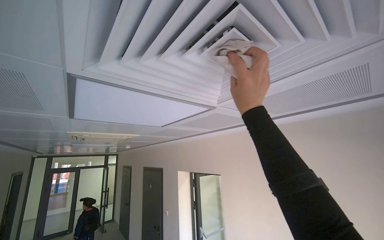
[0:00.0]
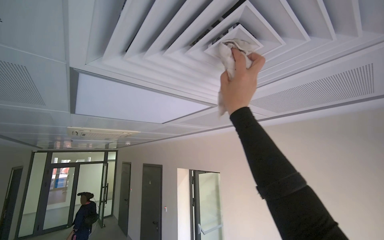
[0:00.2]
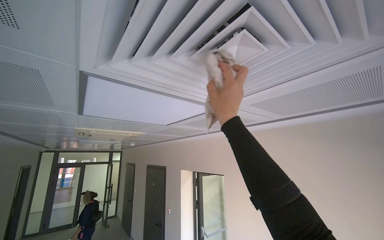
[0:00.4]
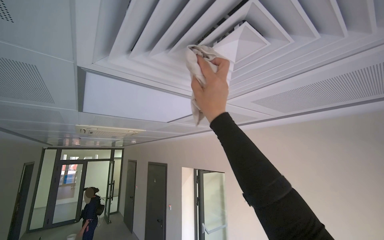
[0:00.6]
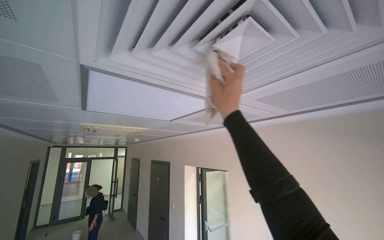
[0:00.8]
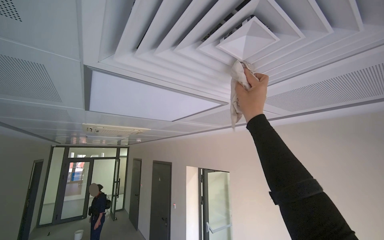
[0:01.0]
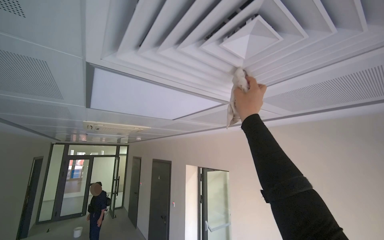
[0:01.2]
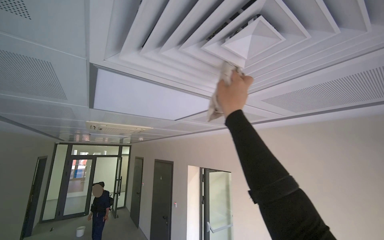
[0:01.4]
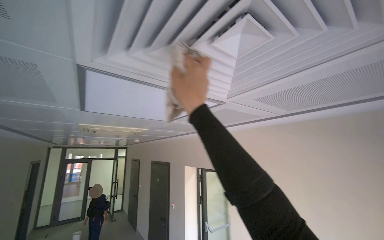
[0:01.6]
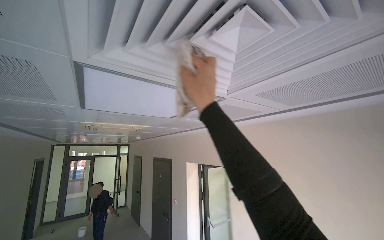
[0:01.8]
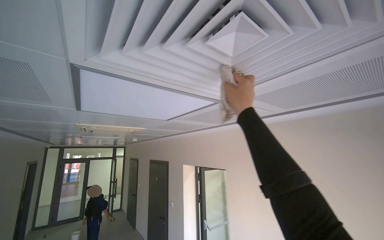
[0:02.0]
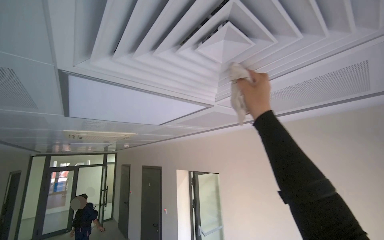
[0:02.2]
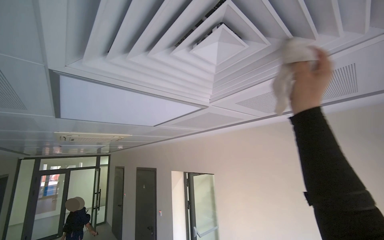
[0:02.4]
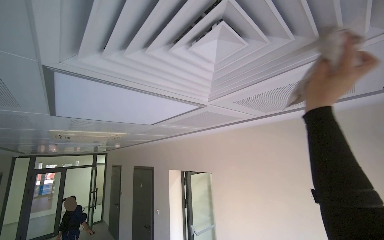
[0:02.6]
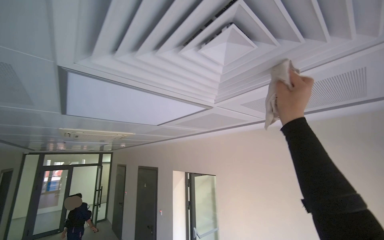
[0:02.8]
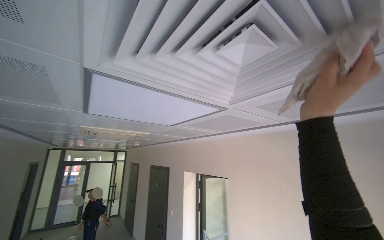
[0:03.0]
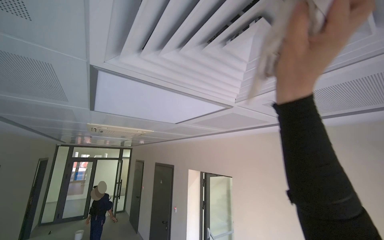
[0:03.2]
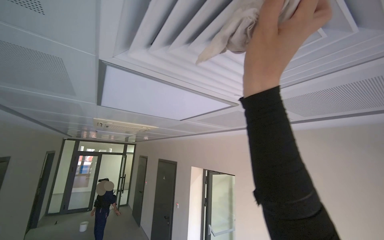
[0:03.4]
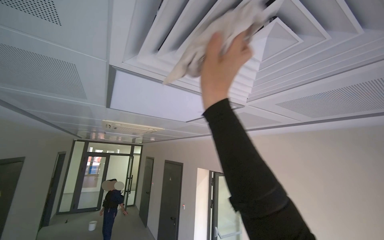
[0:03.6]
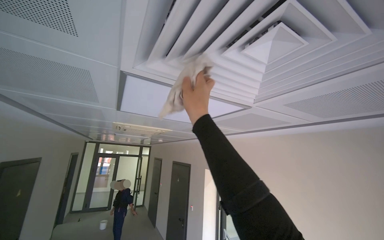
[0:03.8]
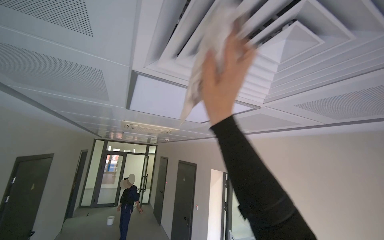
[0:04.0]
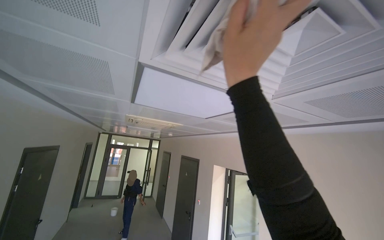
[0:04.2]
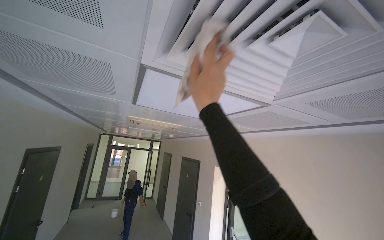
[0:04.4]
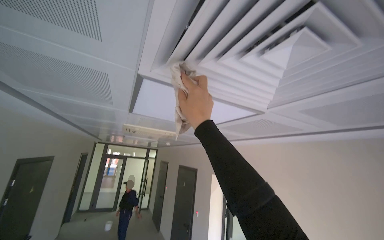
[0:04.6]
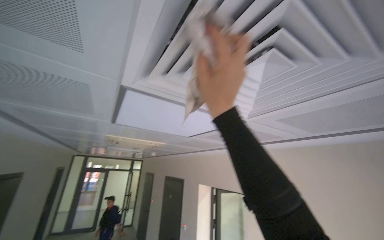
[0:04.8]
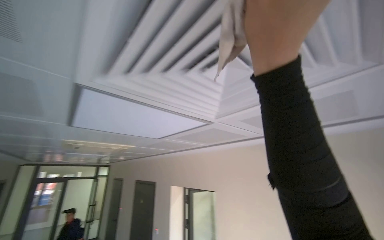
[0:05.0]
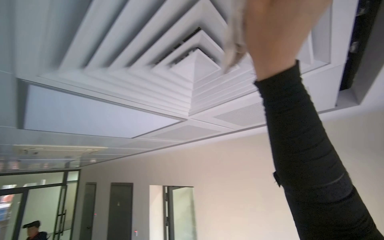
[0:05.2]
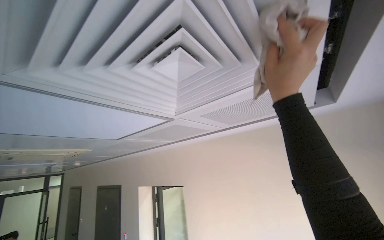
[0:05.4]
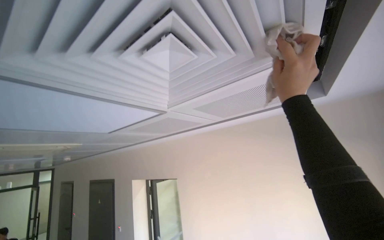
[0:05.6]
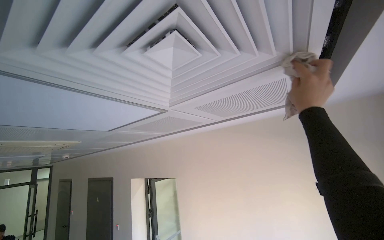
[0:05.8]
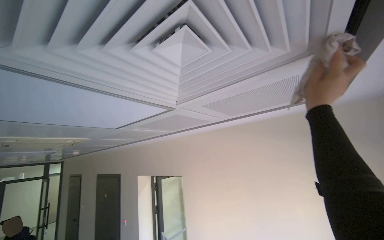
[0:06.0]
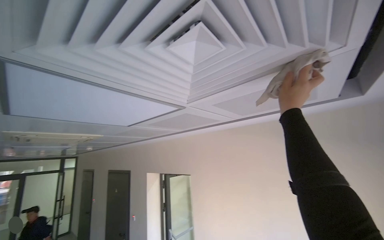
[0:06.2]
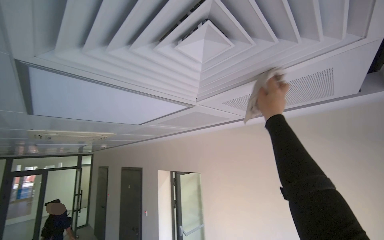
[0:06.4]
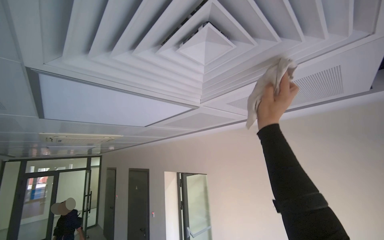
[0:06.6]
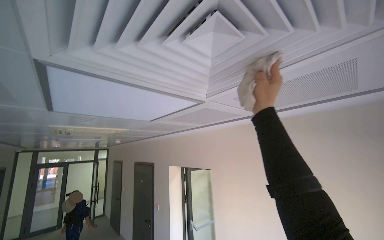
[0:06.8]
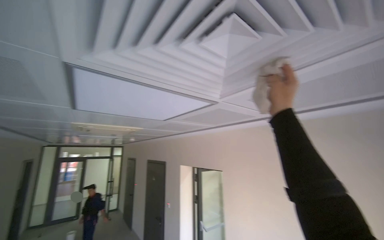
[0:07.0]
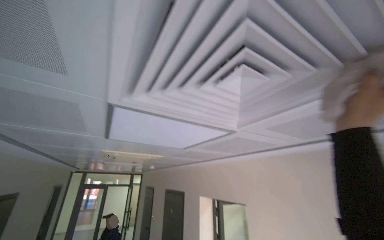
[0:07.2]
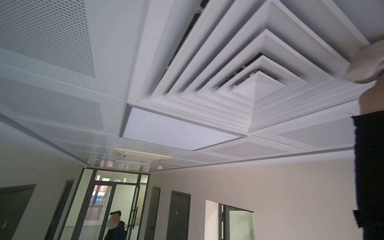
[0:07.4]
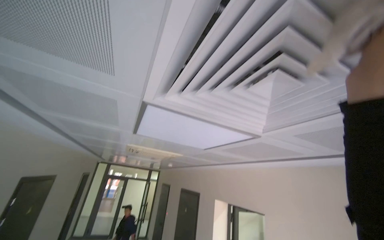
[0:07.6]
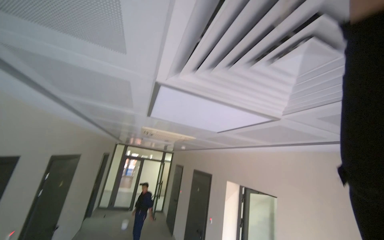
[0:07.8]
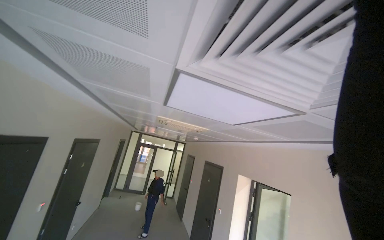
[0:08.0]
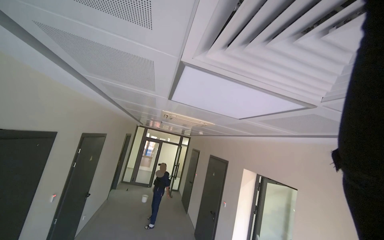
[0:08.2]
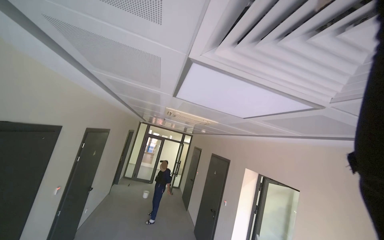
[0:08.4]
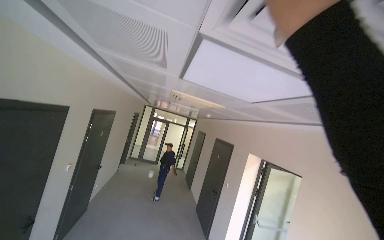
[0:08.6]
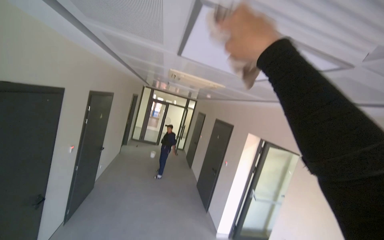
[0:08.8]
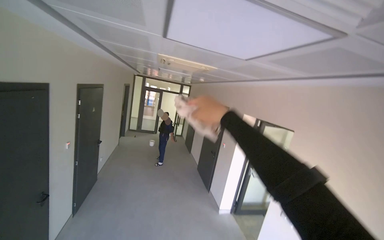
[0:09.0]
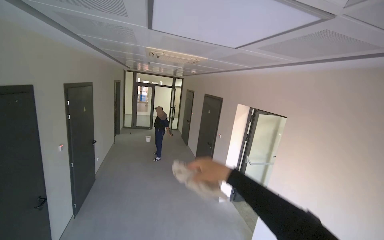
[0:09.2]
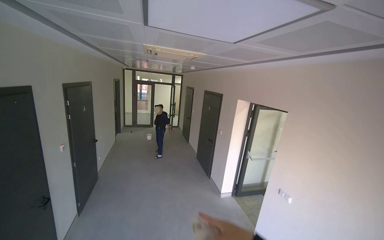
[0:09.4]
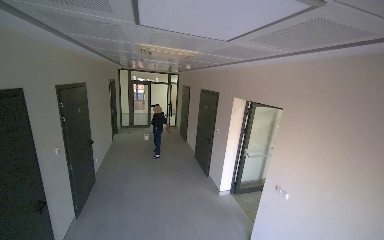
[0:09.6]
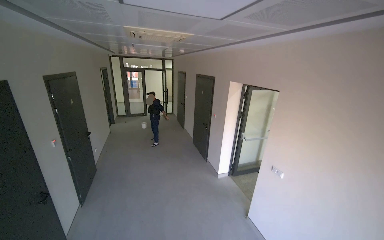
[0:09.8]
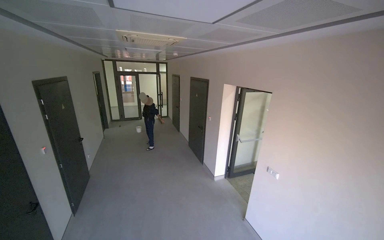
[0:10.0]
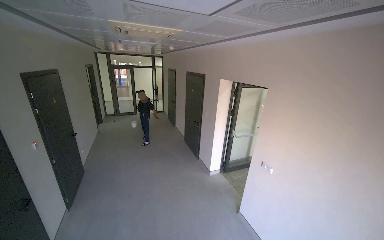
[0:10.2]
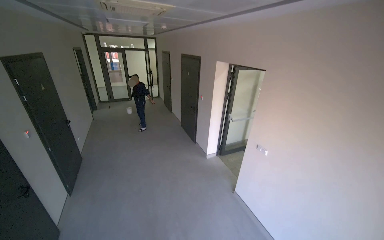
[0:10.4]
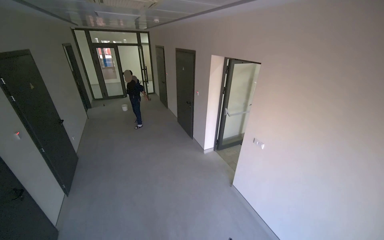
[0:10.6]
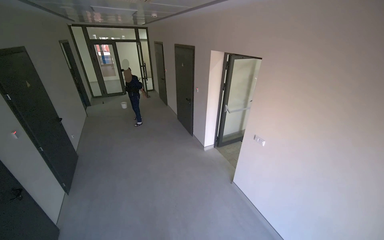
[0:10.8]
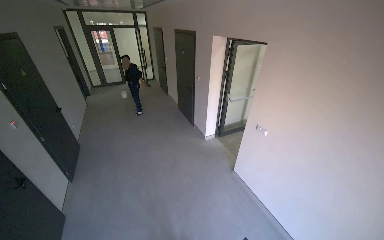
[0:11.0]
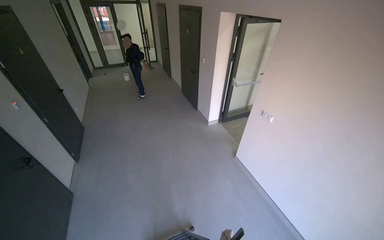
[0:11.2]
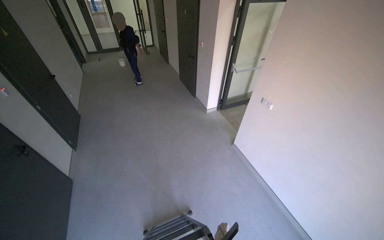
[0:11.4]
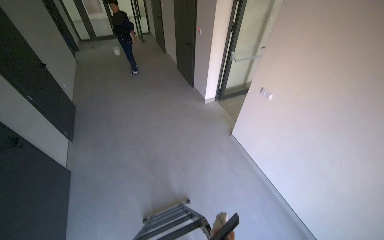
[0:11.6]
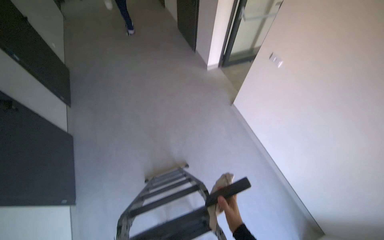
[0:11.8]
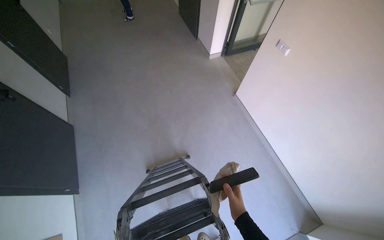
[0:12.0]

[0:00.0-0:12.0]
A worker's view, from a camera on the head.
Job: wiping surfaces.
The whole recording: Wiping ceiling vent. The worker wipes dust from the ceiling vent with a cloth.
0:00.0 to 0:01.6: The right hand swings left and right, some 20 cm each way, with 2 reversals.
0:03.0 to 0:04.4: The right hand shifts some 35 cm to the left.
0:04.4 to 0:06.0: The camera is aimed roughly 30 degrees further to the right.
0:06.0 to 0:07.6: The camera sweeps to the left, by some 30 degrees.
0:07.6 to 0:09.0: The wearer looks approximately 30 degrees further downward.
0:09.0 to 0:10.4: The camera pitches downward, by roughly 15 degrees.
0:10.4 to 0:12.0: The view tips downward by approximately 35 degrees.

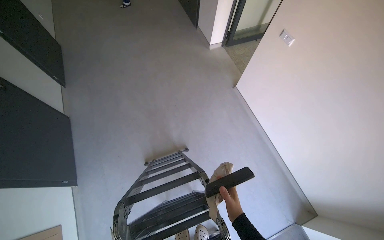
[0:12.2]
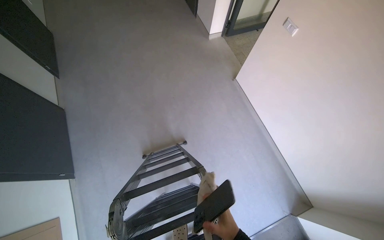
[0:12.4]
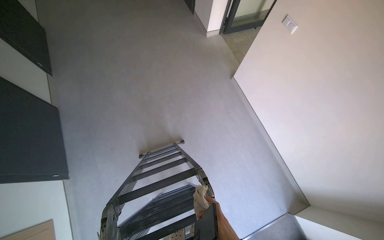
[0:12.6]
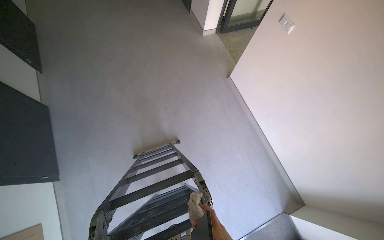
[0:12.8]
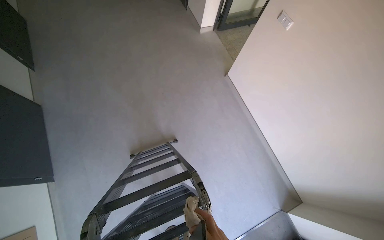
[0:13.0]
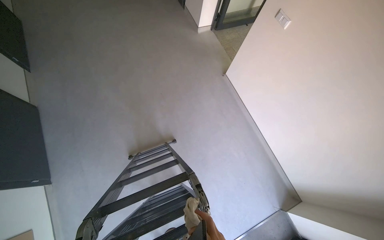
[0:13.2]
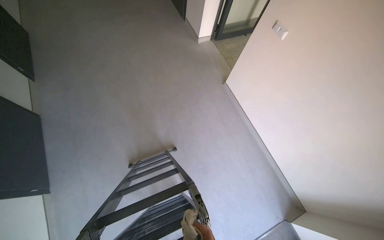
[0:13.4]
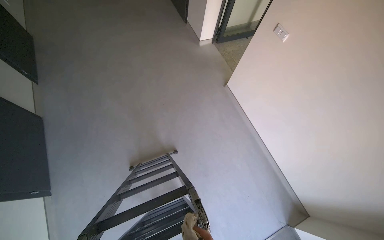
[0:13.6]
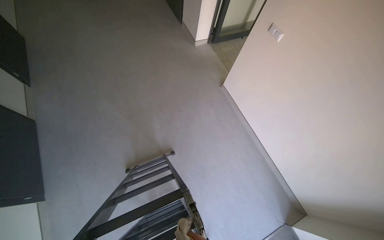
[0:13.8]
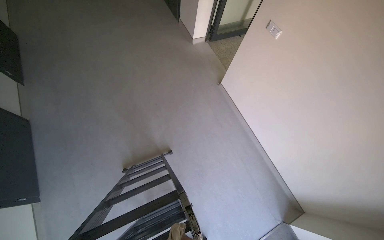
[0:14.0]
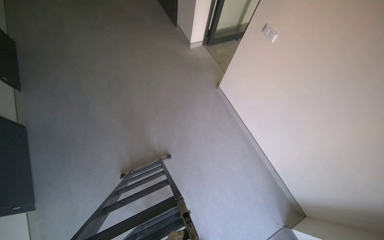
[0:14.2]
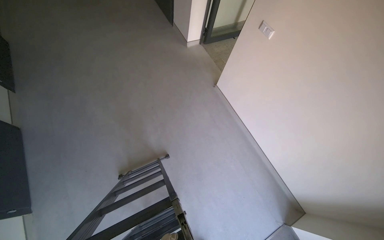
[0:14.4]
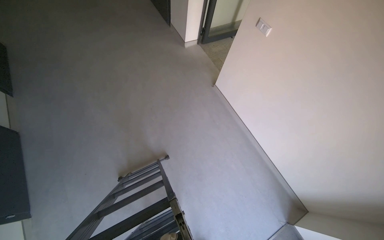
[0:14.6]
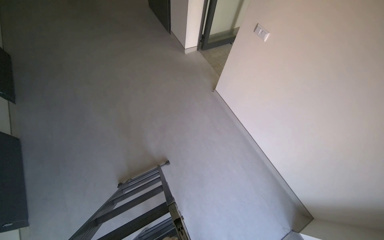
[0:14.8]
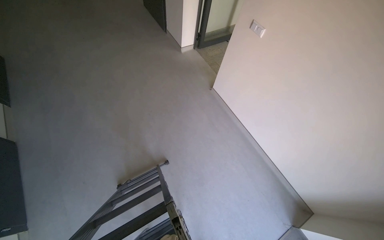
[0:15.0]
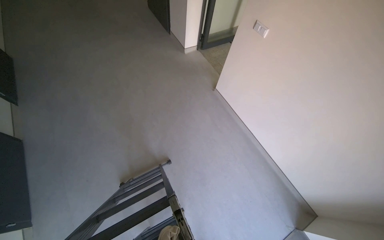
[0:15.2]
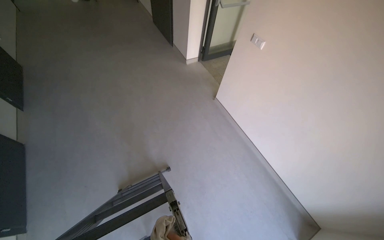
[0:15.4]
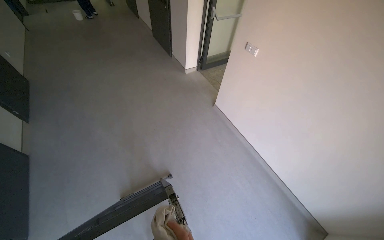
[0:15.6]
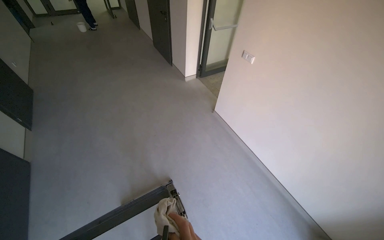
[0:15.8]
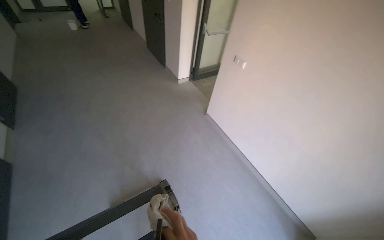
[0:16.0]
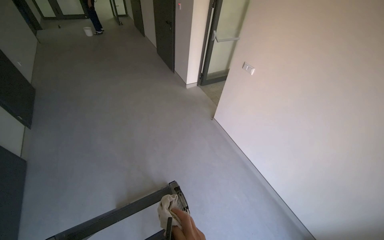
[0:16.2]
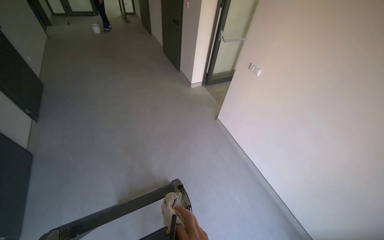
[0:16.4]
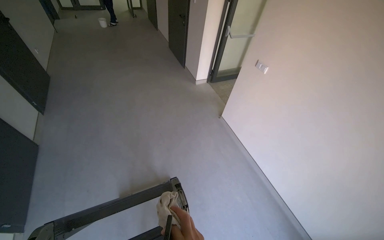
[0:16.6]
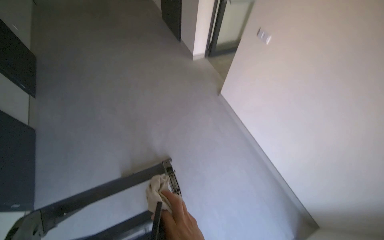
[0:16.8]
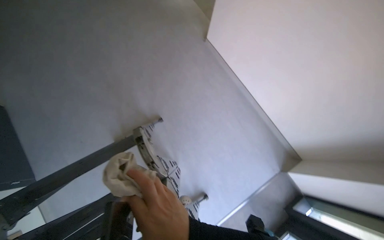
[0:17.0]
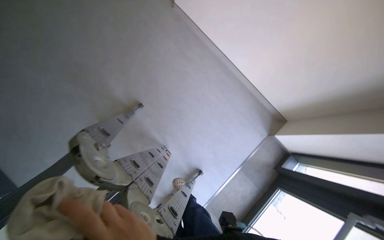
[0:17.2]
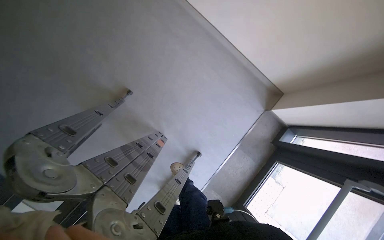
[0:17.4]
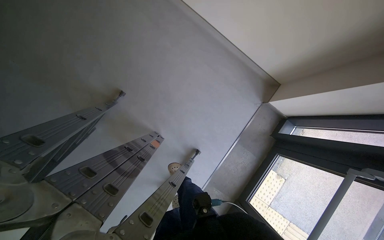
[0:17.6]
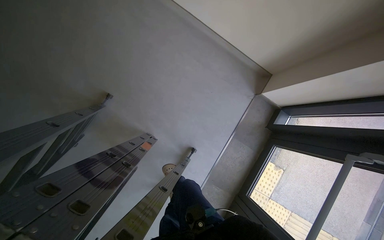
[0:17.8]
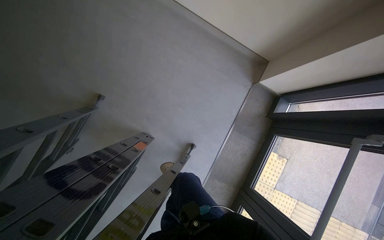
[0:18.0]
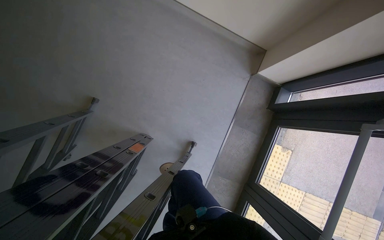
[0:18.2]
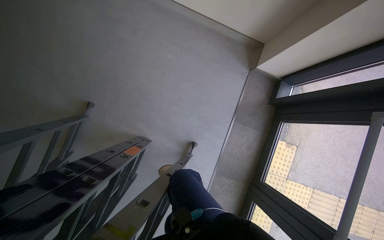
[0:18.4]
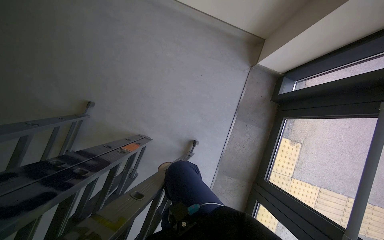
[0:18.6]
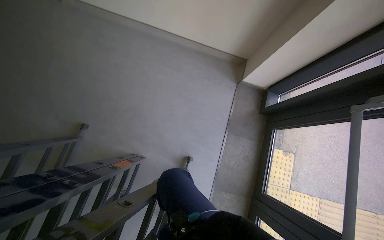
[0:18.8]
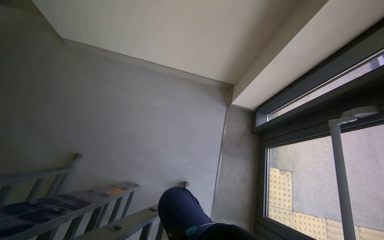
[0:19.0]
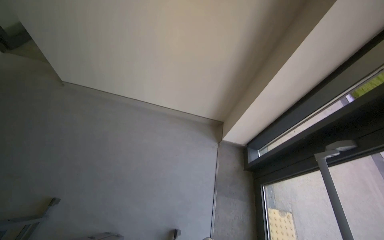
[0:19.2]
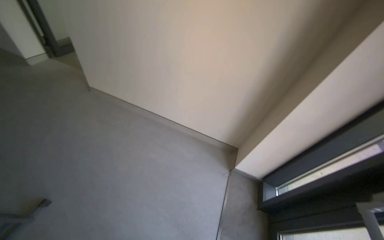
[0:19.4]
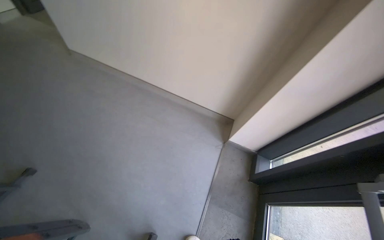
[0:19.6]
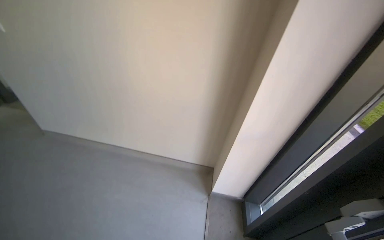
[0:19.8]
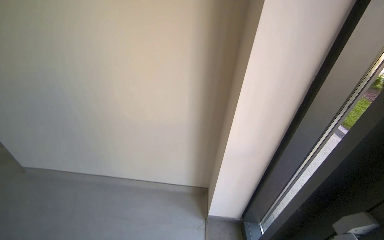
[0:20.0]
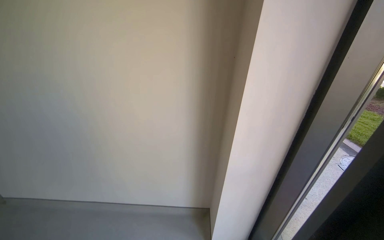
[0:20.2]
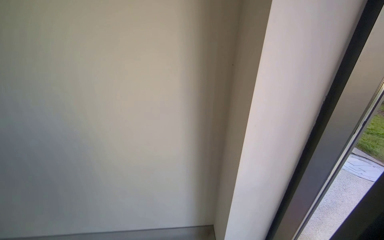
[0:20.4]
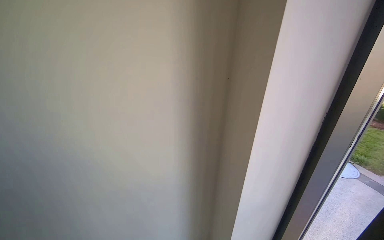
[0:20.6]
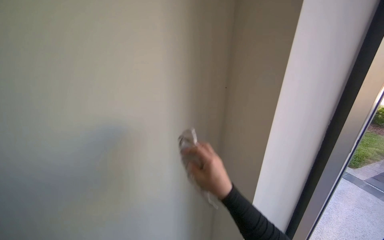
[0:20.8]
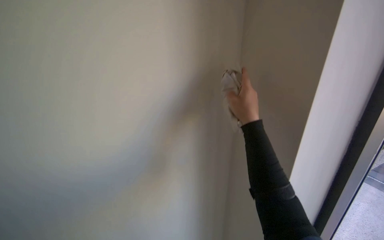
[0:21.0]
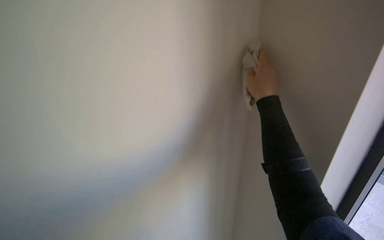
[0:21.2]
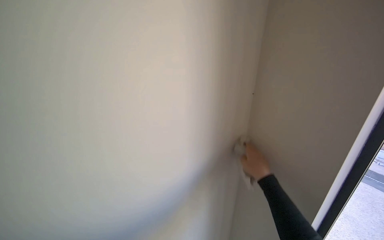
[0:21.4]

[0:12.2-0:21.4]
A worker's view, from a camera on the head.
Job: wiping surfaces.
The whole recording: Wiping ceiling vent. The worker wipes dust from the ceiling vent with a cloth.
0:16.8 to 0:18.4: The camera travels roughly 50 cm. The camera pitches downward, by roughly 40 degrees. The scene turns approximately 40 degrees counterclockwise in the picture.
0:18.4 to 0:19.8: The wearer moves approximately 50 cm. The wearer looks roughly 50 degrees further upward.
